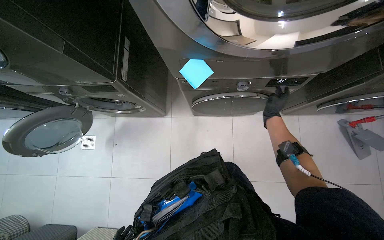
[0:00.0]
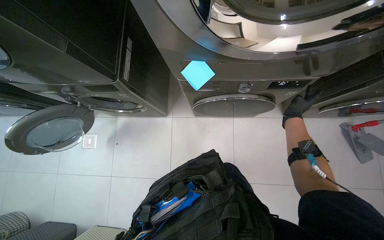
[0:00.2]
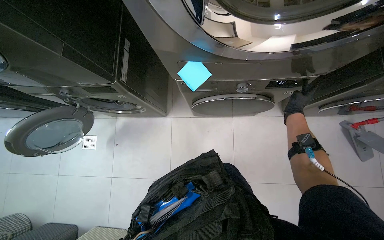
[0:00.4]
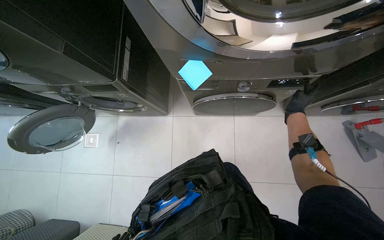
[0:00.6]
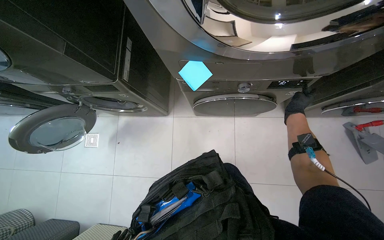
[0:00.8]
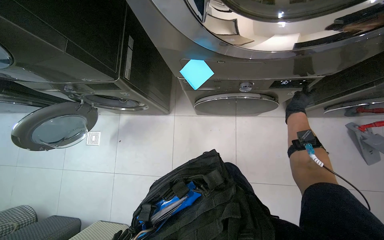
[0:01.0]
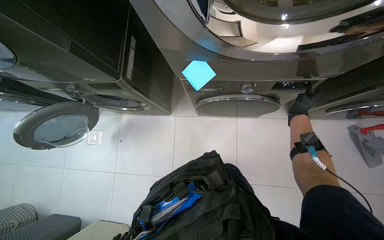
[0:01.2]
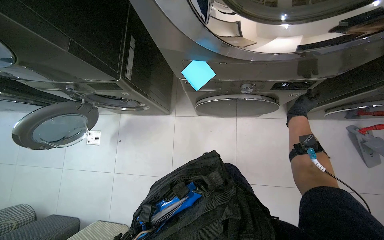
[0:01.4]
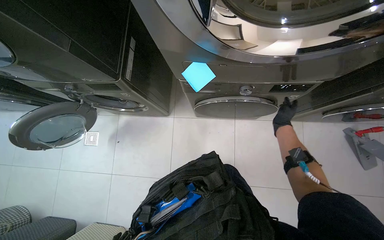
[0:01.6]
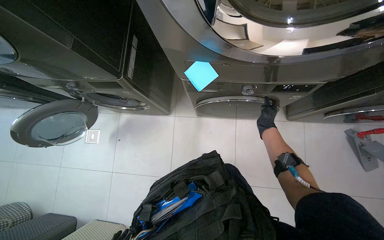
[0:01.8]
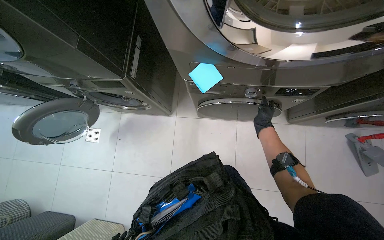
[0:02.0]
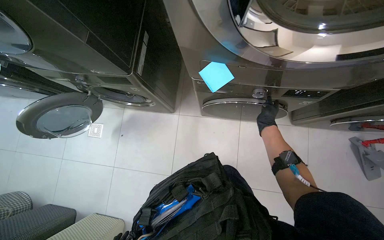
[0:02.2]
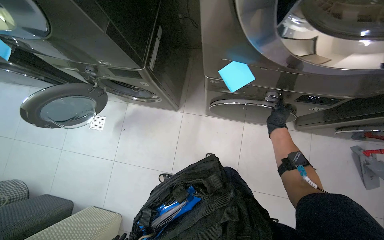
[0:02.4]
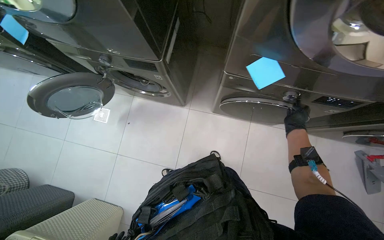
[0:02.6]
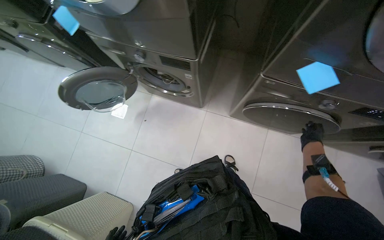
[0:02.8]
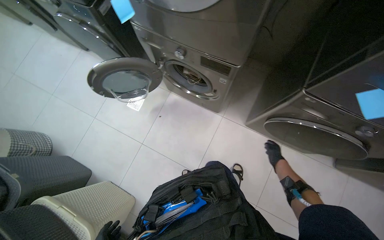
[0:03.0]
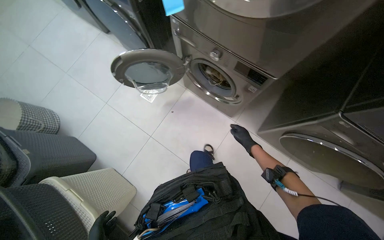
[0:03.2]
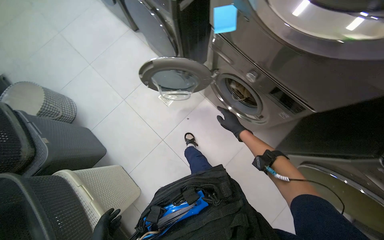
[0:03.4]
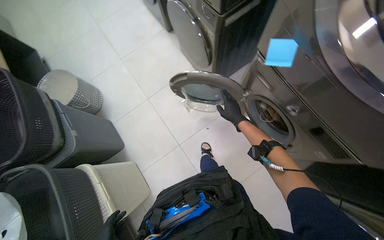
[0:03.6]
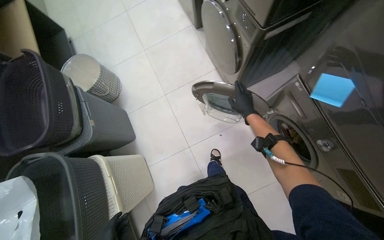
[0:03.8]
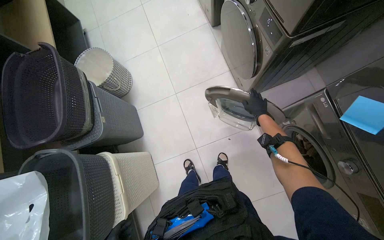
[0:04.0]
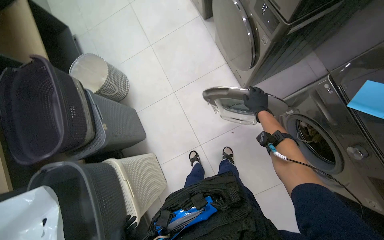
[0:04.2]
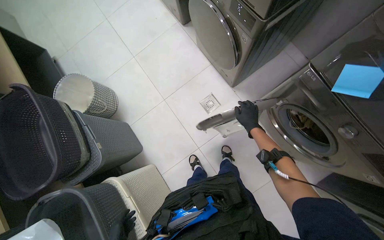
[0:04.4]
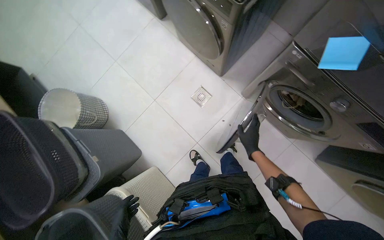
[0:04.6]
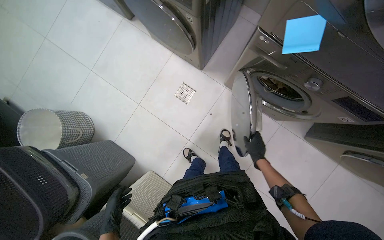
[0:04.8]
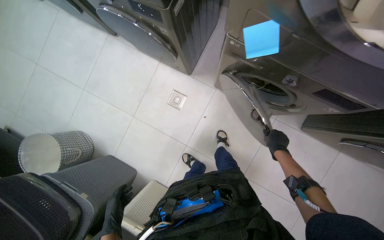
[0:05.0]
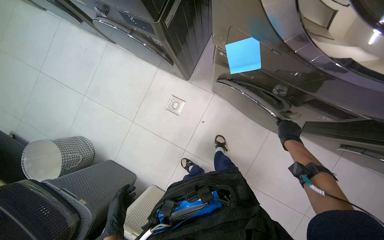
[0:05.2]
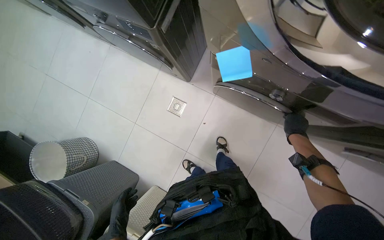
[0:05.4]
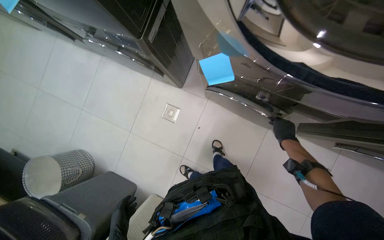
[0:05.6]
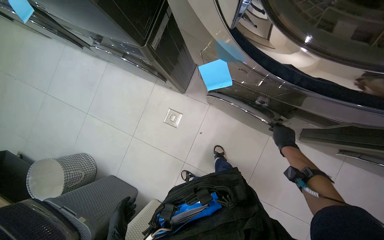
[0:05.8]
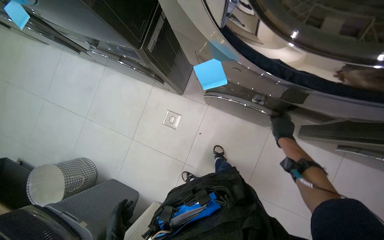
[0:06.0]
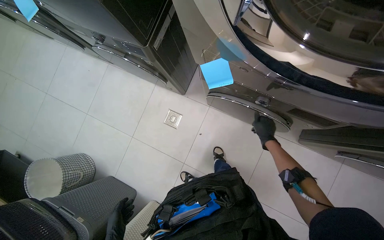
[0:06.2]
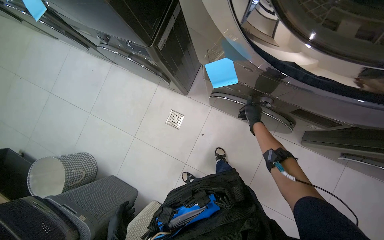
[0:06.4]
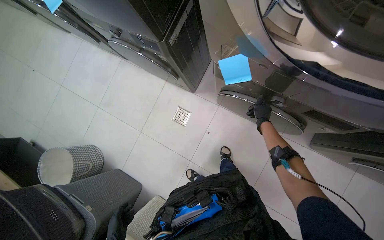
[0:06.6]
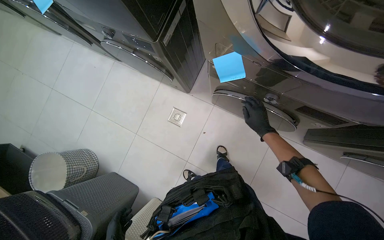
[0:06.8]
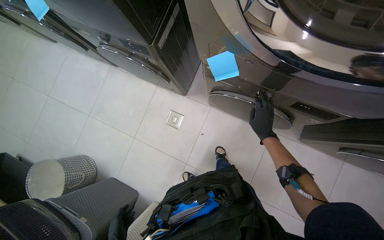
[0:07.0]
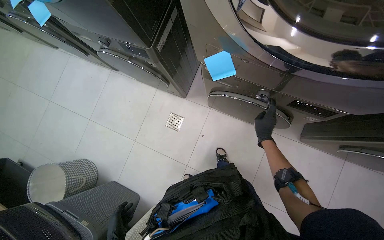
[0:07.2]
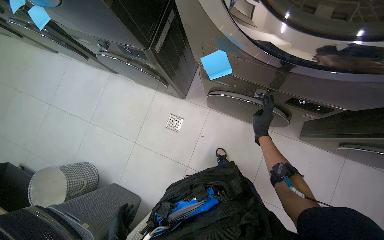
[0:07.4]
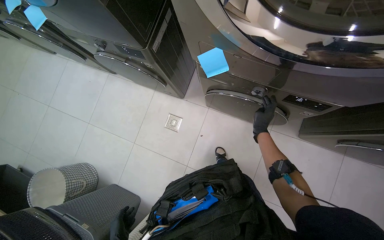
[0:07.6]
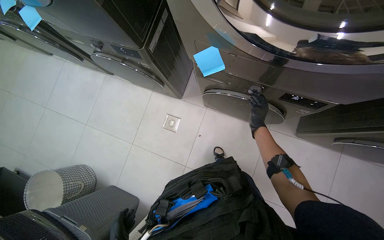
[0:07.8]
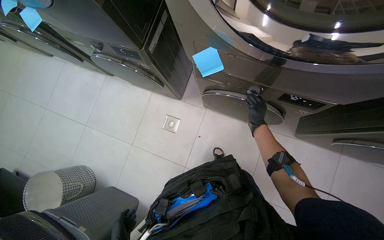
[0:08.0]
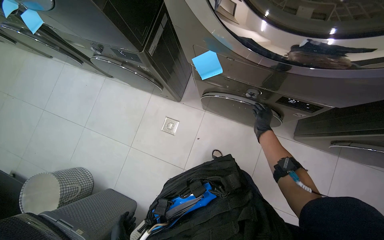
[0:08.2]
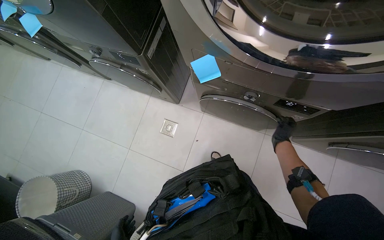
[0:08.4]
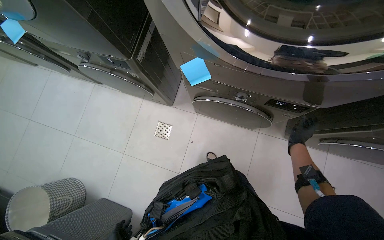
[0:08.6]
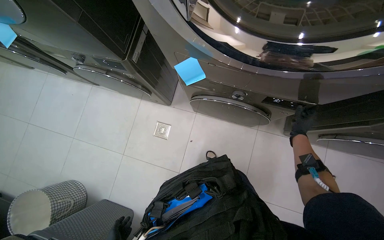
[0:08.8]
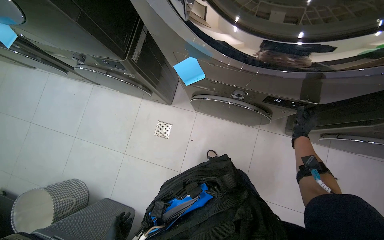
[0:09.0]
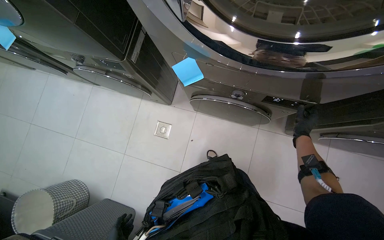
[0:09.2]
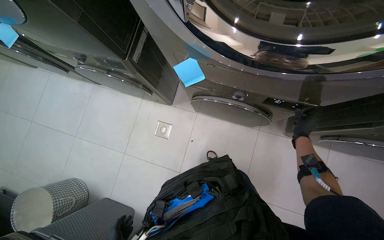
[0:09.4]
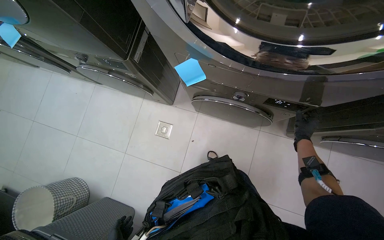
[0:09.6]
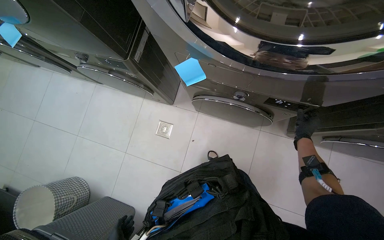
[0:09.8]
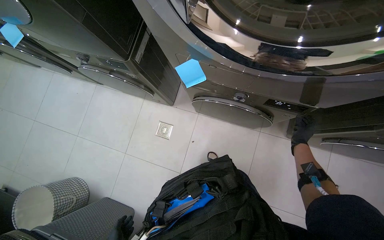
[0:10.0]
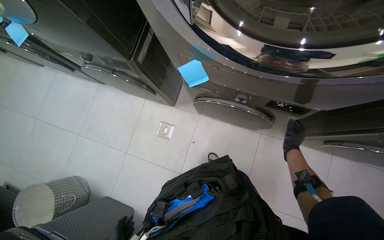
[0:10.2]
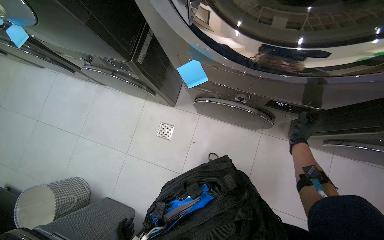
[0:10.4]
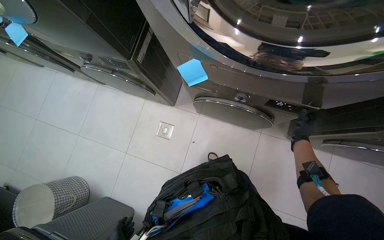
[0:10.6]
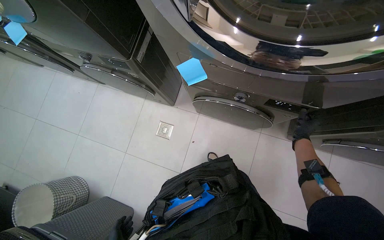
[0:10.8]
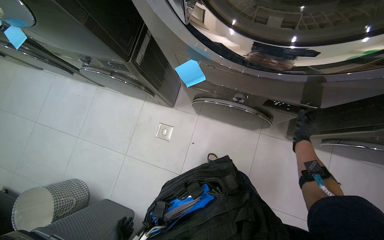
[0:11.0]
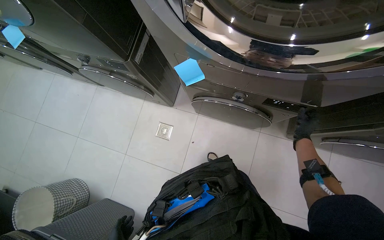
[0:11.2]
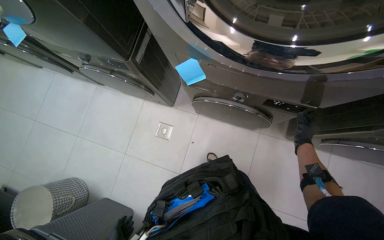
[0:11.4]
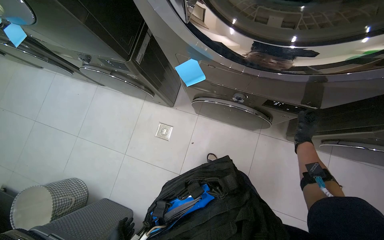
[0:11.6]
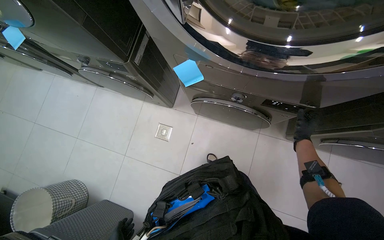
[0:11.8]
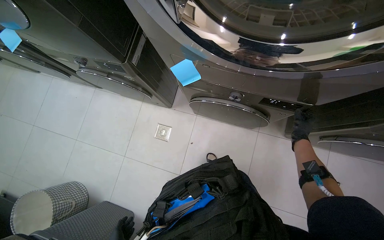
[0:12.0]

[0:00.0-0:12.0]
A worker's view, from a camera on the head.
Job: managing laundry.
The whole recording: Operating washing machine controls. The worker adjusts the settings and operates the controls on the washing machine.
0:01.6 to 0:03.0: The head travels to the left, approximately 40 cm.
0:03.0 to 0:04.4: The head travels approximately 60 cm. The scene rotates clockwise by about 25 degrees.
0:04.4 to 0:06.0: The scene rotates counterclockwise by about 30 degrees.
0:06.0 to 0:07.6: The right hand travels to the left and nearer to the camera by some 20 cm.
0:07.6 to 0:09.0: The right hand moves to the right, roughly 20 cm.

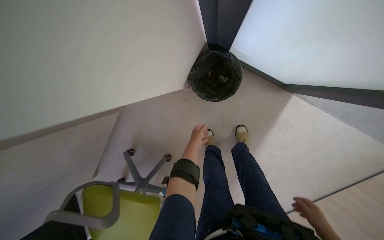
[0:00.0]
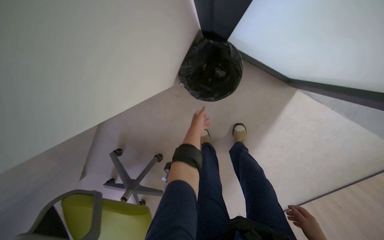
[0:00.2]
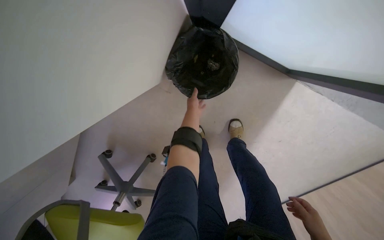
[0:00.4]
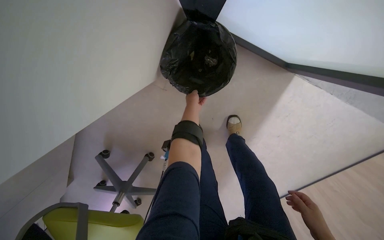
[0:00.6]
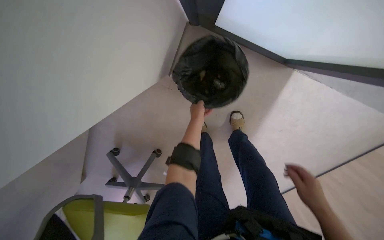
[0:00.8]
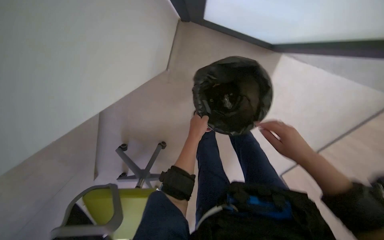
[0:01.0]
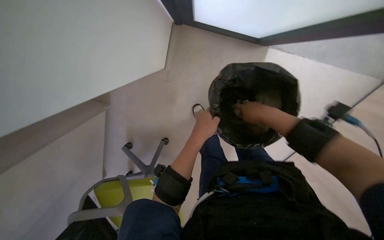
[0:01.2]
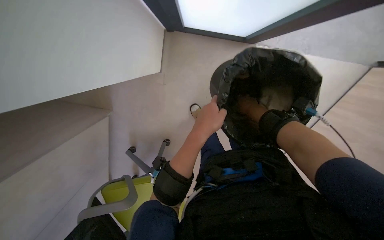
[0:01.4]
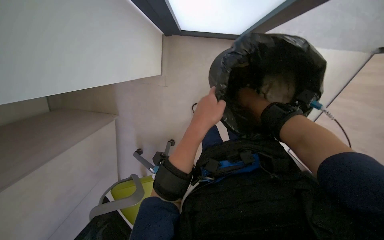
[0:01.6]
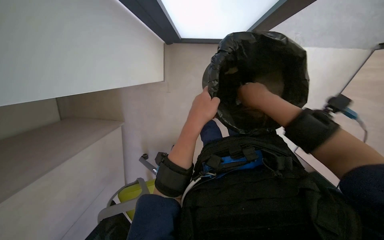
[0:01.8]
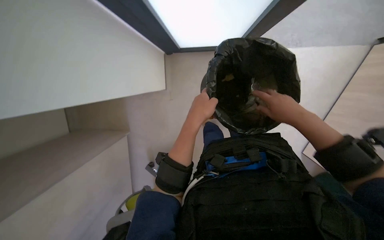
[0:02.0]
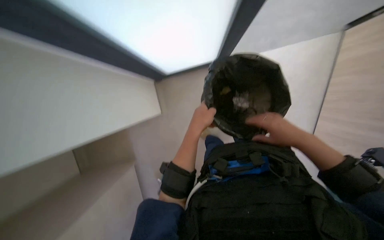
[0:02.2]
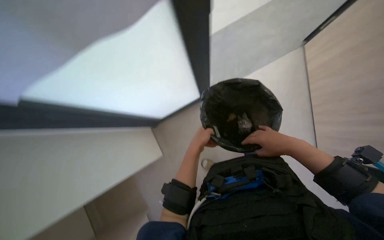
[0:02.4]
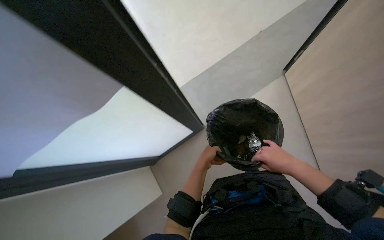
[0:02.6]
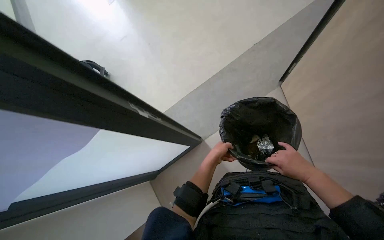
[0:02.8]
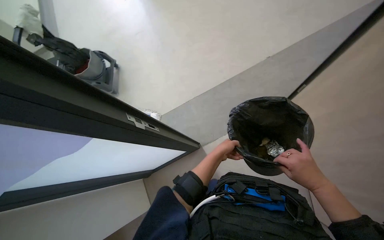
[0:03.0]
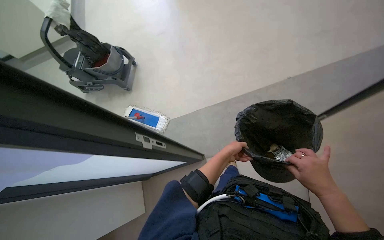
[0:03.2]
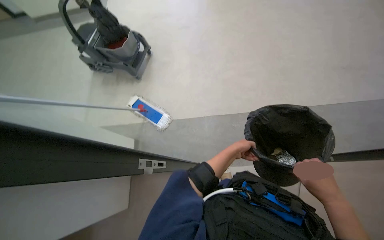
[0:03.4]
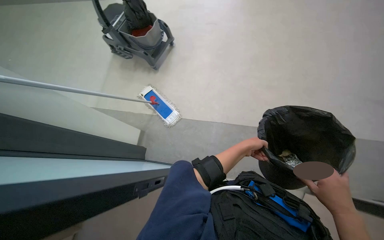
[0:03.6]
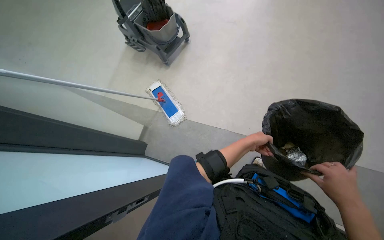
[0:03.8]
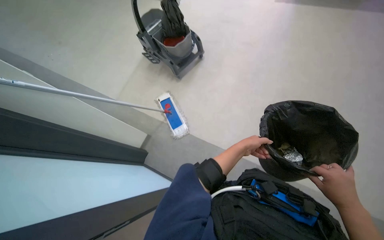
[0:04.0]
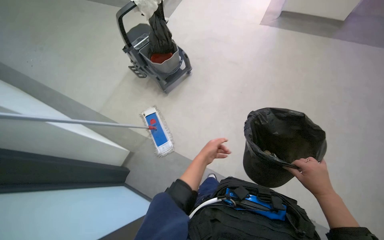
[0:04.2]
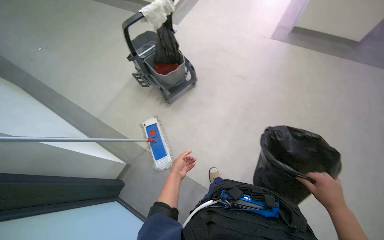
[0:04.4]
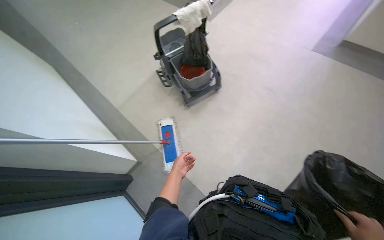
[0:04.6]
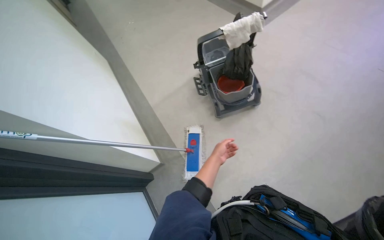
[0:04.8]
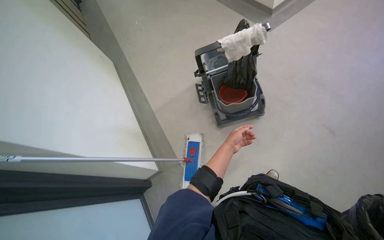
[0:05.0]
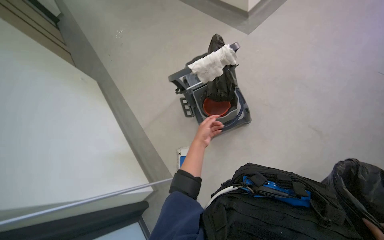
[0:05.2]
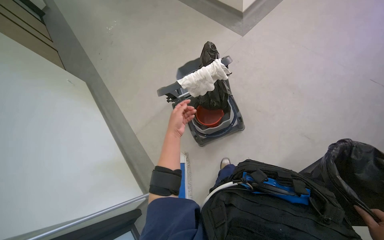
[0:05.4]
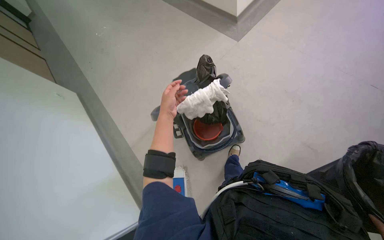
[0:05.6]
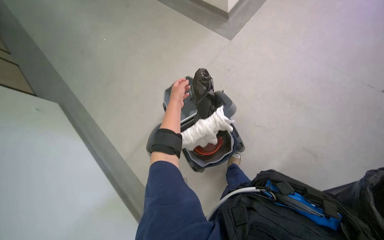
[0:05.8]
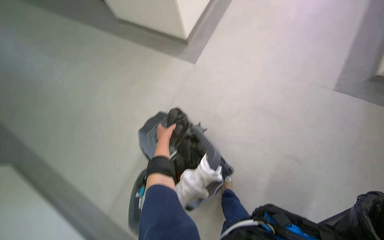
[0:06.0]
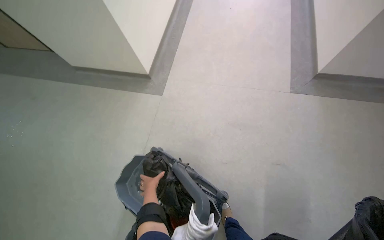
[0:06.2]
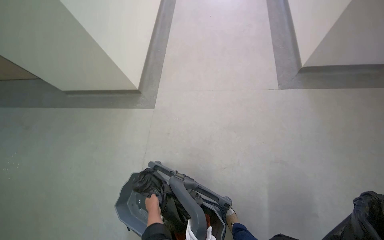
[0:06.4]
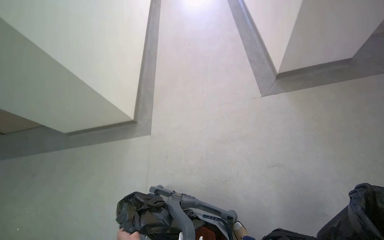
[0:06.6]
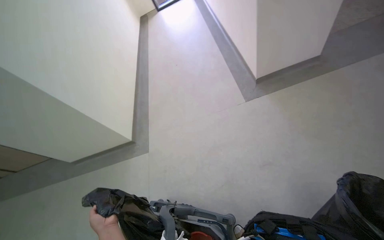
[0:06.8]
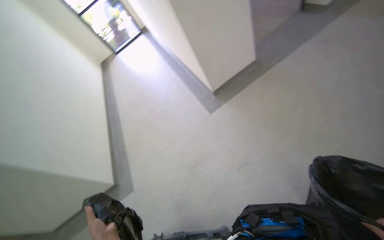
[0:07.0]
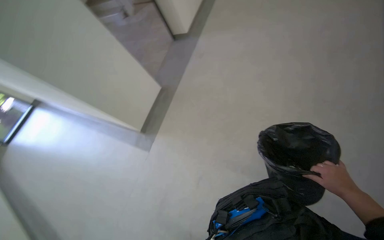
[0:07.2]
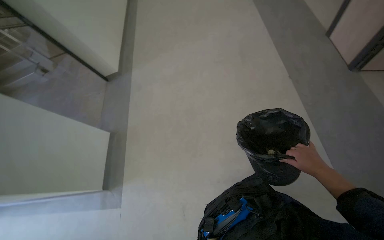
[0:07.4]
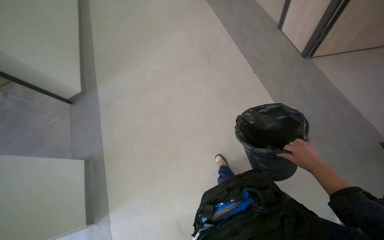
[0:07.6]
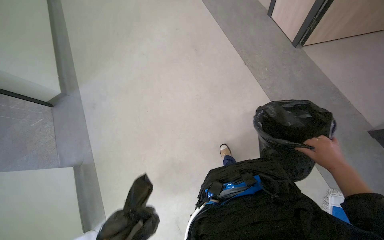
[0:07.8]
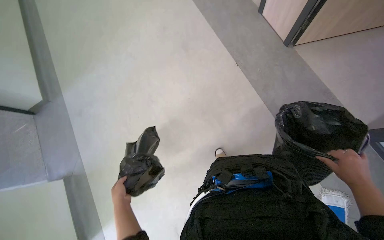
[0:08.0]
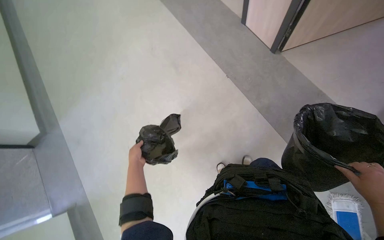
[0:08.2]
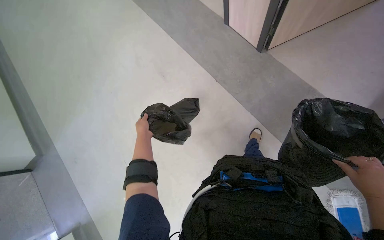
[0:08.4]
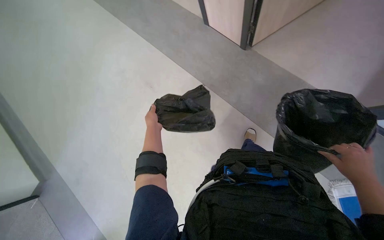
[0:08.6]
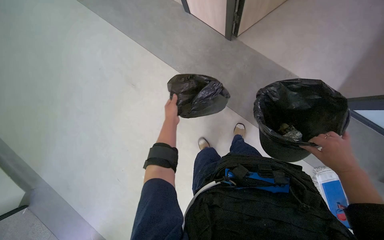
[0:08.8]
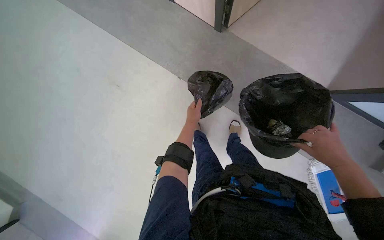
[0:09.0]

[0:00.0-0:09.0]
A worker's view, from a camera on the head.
Job: managing trash.
The whole recording: Emptying and replacing trash bags. The worker empties trash bags from bins and replaces them with new ones.
0:00.0 to 0:01.6: The left hand shifts some 30 cm nearer to the camera.
0:01.6 to 0:03.0: The wearer looks about 25 degrees further upward. The left hand goes roughly 15 cm farther from the camera, while the right hand is displaced down the picture, nearer to the camera and to the right by approximately 30 cm.
0:03.0 to 0:04.4: Everything in view rotates roughly 35 degrees clockwise.
0:04.4 to 0:06.0: The wearer looks roughly 15 degrees further upward. The left hand heads up the picture, covering about 30 cm.
0:06.0 to 0:07.6: The wearer moves roughly 60 cm. The wearer's head swings roughly 90 degrees to the right. The camera pitches upward, by roughly 30 degrees.
0:07.6 to 0:09.0: The head rotates about 20 degrees to the right.
